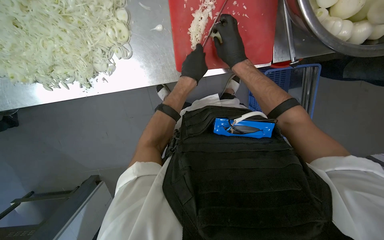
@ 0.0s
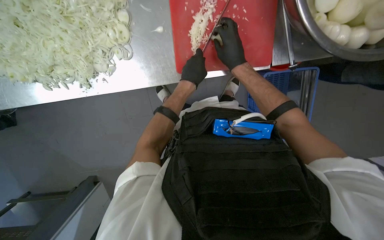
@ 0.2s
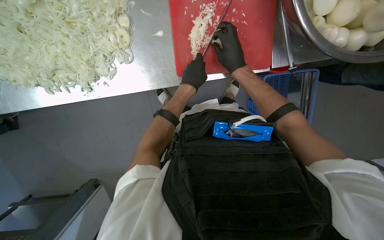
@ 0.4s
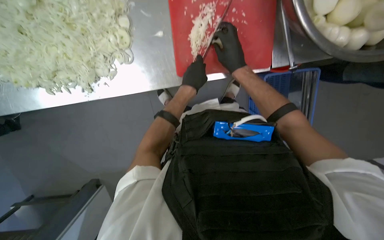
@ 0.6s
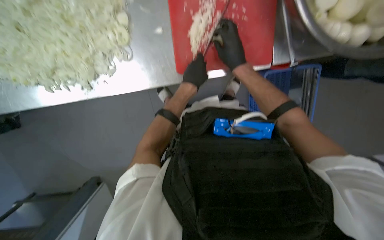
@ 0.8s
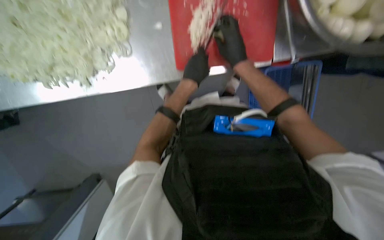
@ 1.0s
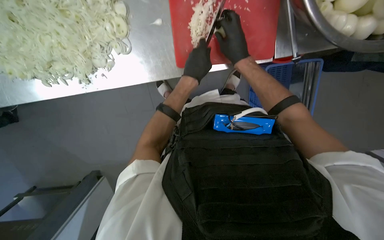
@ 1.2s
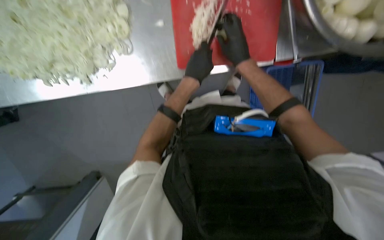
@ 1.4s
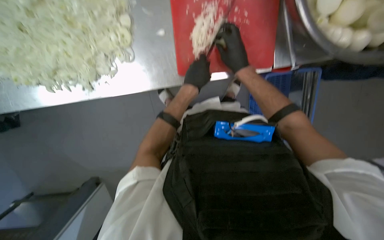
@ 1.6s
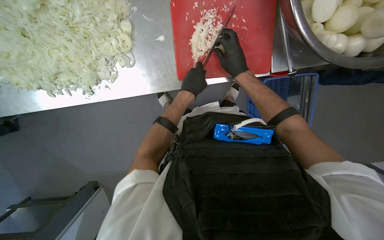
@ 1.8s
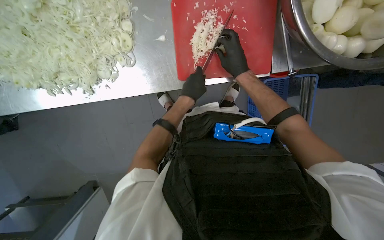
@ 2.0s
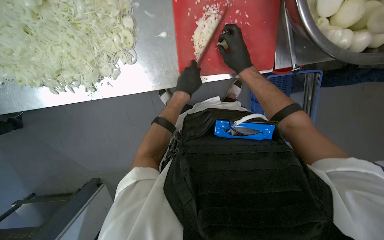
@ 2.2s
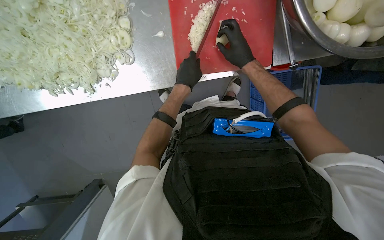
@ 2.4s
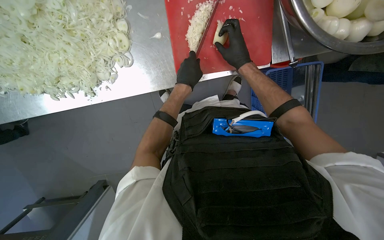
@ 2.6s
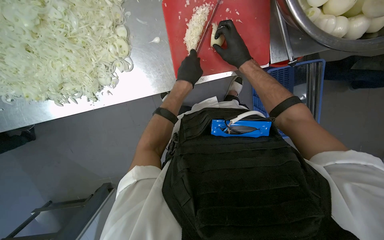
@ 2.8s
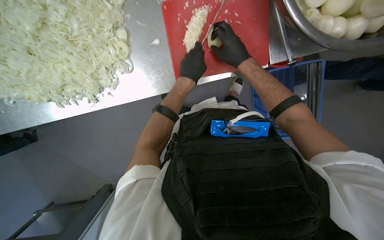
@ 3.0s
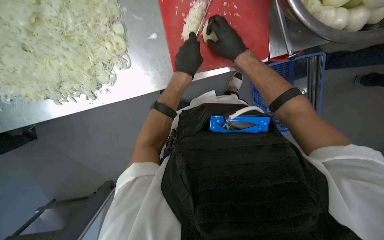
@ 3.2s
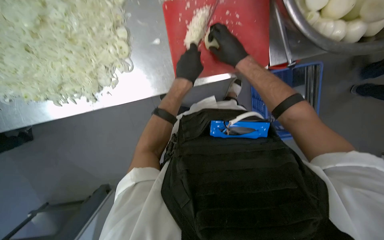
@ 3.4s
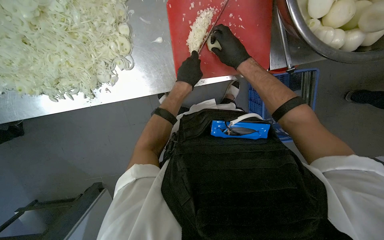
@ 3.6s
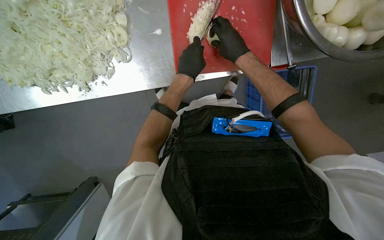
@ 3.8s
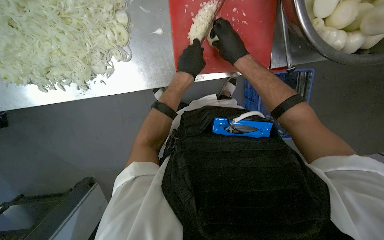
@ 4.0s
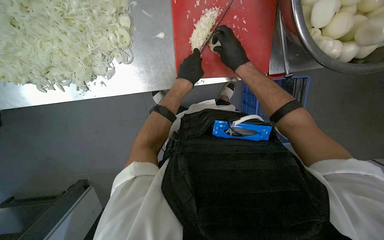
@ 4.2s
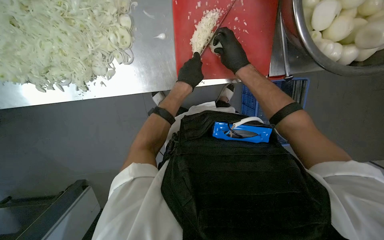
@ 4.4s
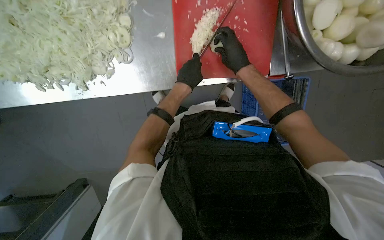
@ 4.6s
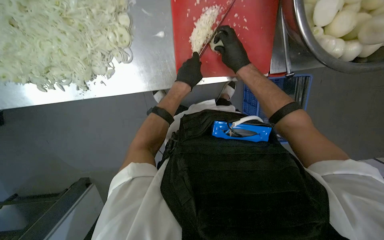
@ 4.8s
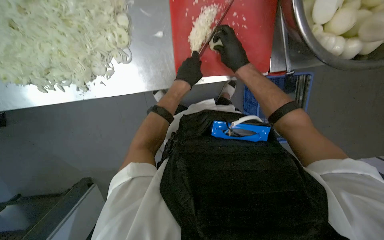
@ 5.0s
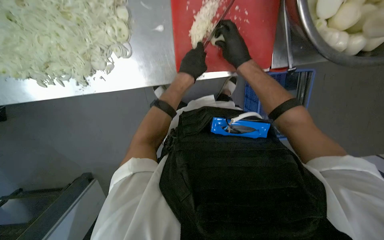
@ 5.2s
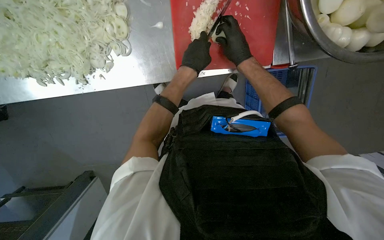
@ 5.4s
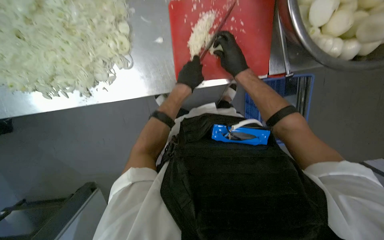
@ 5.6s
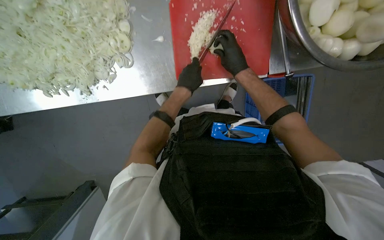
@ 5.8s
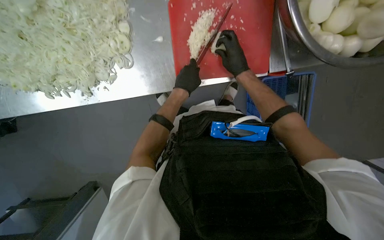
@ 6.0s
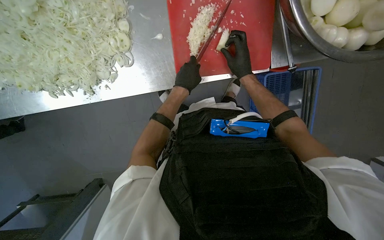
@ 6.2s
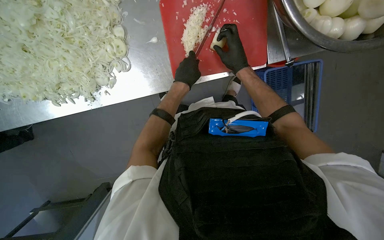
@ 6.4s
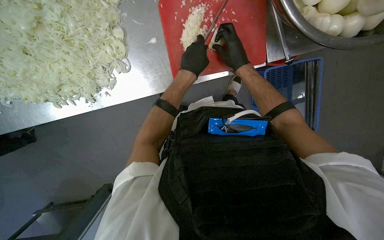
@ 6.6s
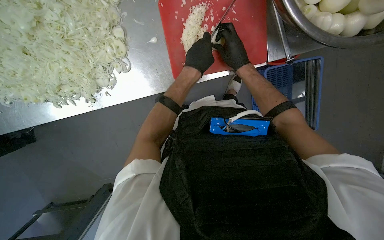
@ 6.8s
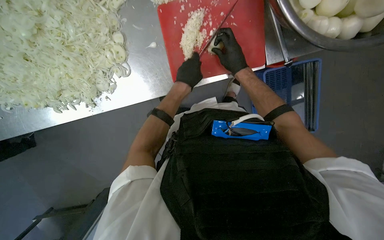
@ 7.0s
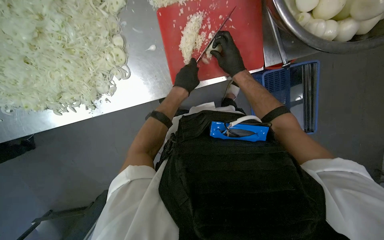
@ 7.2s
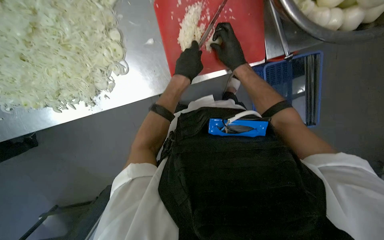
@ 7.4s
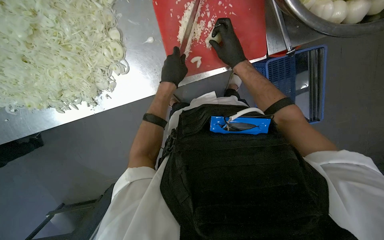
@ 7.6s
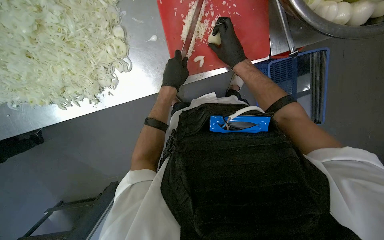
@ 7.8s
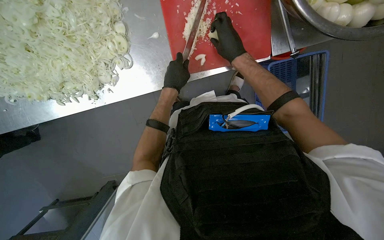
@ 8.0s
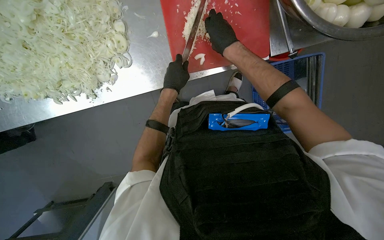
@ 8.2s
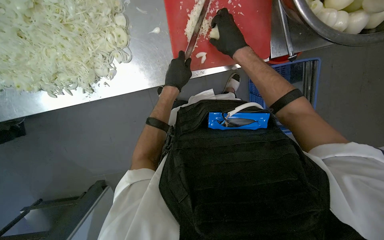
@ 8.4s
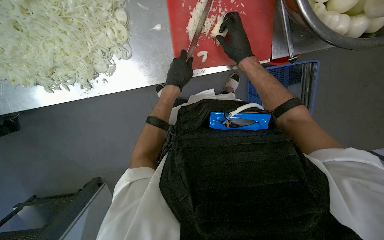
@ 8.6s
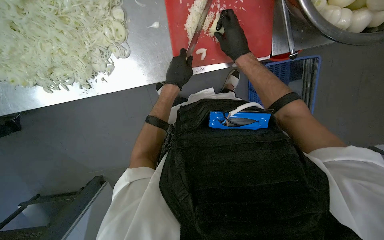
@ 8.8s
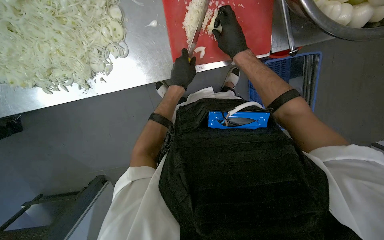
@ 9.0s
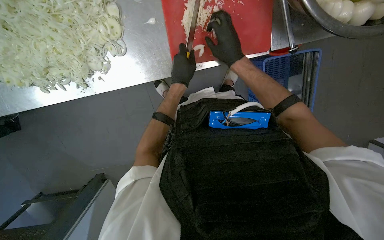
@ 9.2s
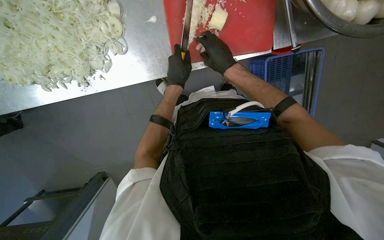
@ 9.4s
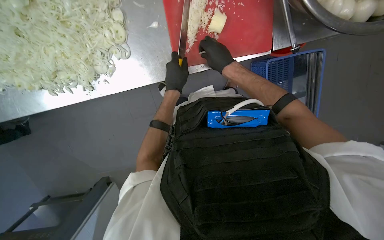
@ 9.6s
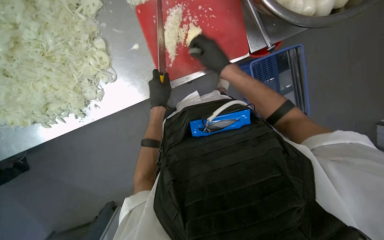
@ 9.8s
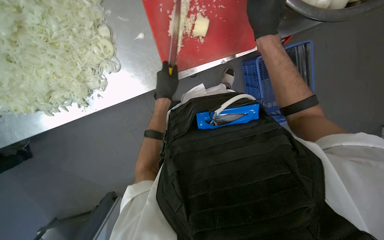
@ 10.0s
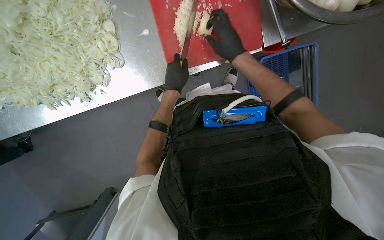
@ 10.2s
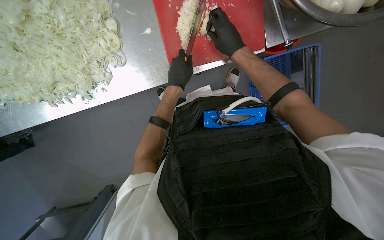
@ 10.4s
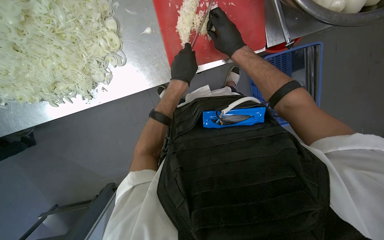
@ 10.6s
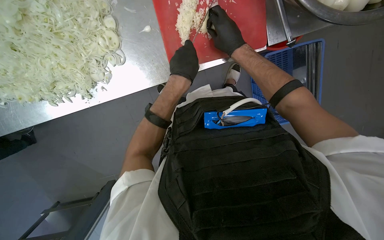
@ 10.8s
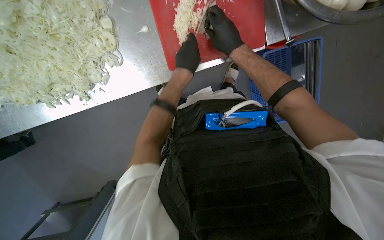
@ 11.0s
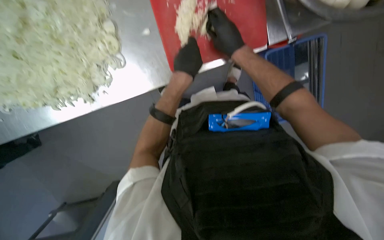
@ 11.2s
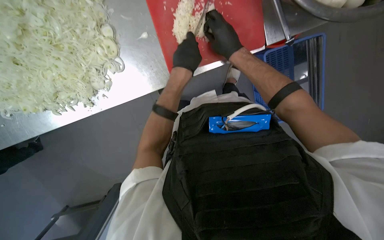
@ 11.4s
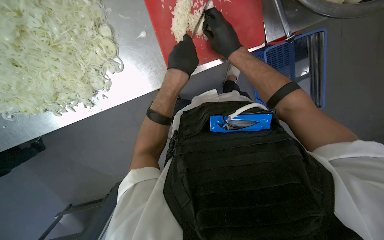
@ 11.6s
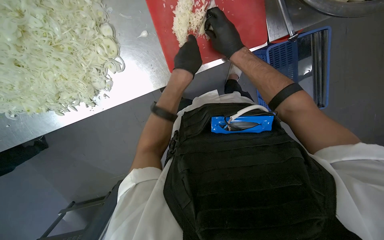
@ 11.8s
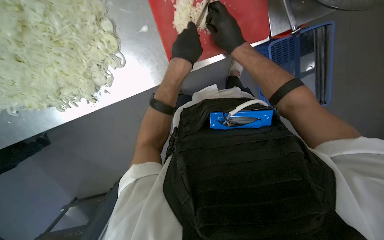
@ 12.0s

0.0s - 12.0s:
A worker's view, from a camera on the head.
Job: preparing food.
The whole recording: Preparing onions on cutting board. The worker continues mincing onions on a red cutting board with a knife.
0.0s - 9.0s: The hands work in one place, with small movements.
9.0s - 10.4s: The right hand moves roughly 15 cm nearer to the camera and comes back.
10.4s - 12.0s: The hands stay close to where they were, moving slightly.

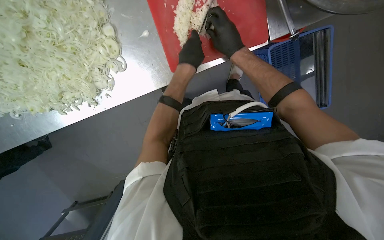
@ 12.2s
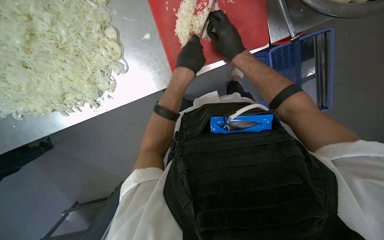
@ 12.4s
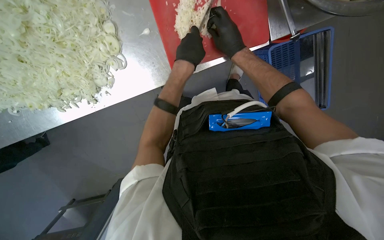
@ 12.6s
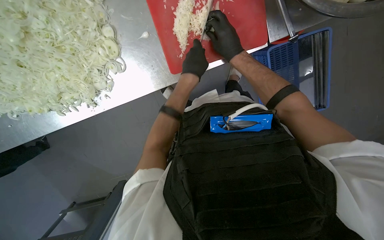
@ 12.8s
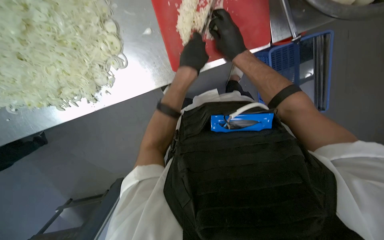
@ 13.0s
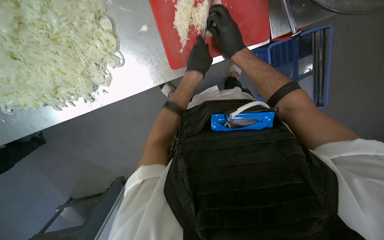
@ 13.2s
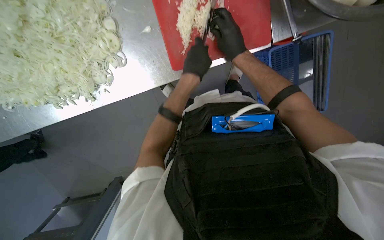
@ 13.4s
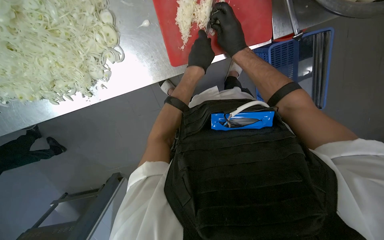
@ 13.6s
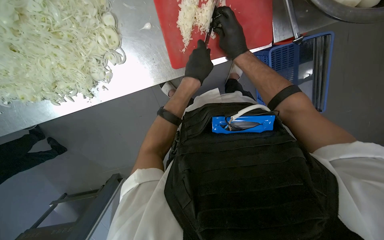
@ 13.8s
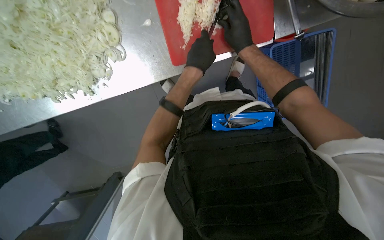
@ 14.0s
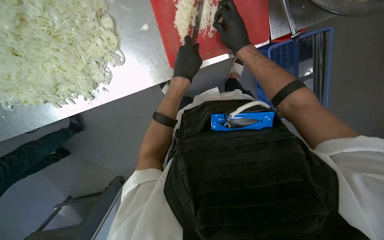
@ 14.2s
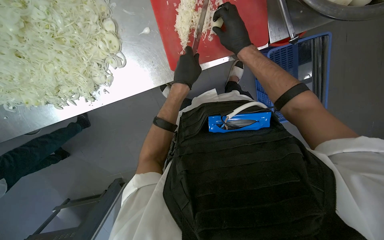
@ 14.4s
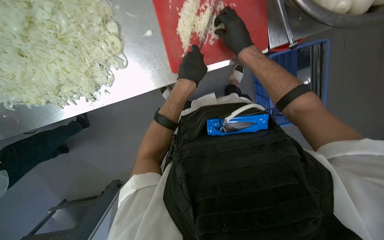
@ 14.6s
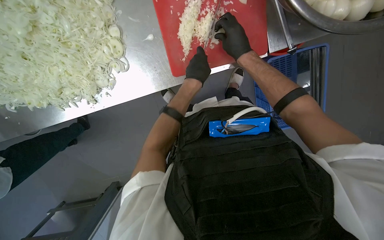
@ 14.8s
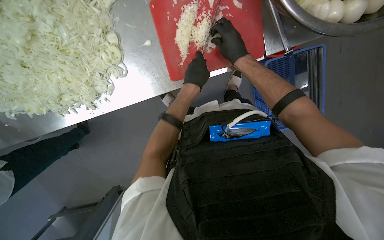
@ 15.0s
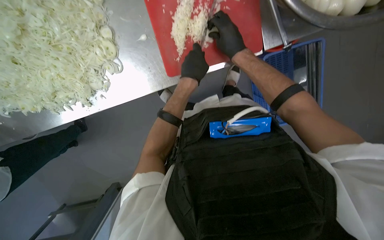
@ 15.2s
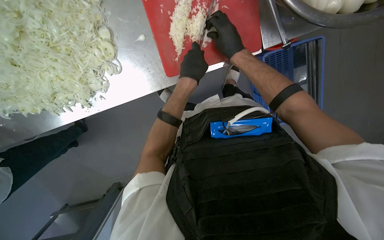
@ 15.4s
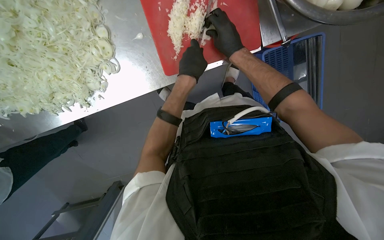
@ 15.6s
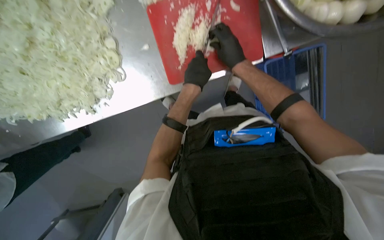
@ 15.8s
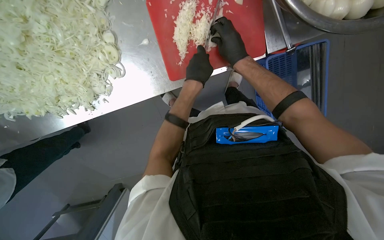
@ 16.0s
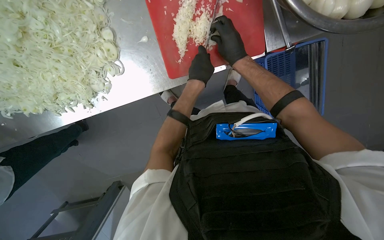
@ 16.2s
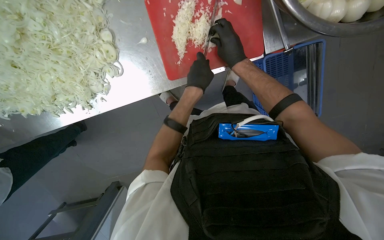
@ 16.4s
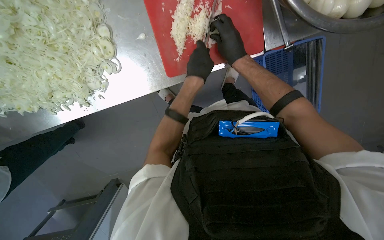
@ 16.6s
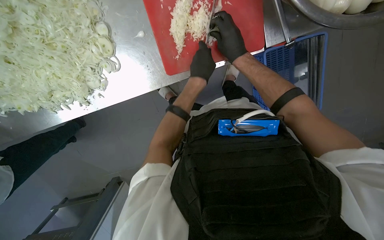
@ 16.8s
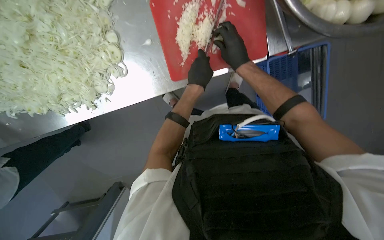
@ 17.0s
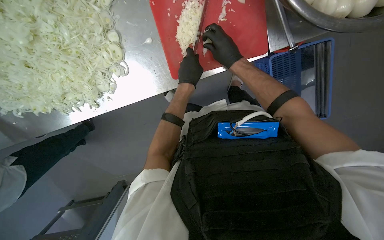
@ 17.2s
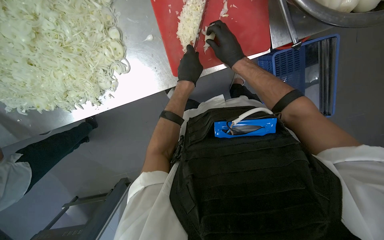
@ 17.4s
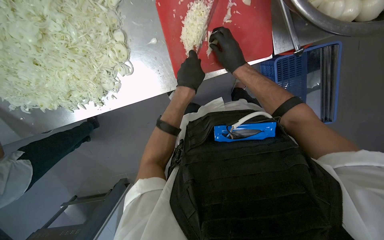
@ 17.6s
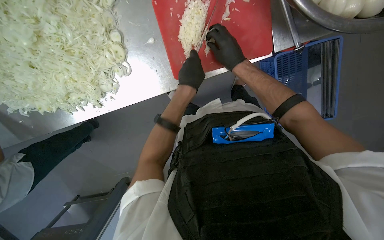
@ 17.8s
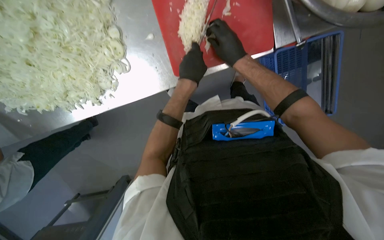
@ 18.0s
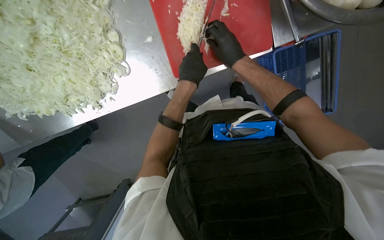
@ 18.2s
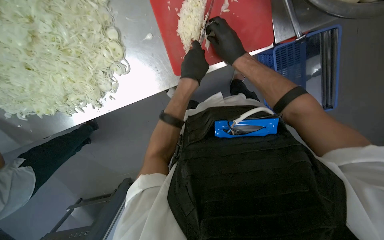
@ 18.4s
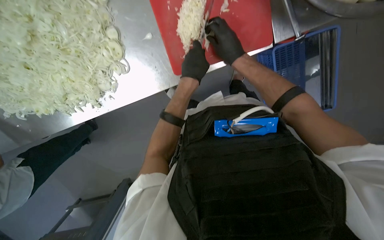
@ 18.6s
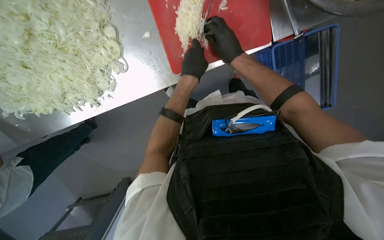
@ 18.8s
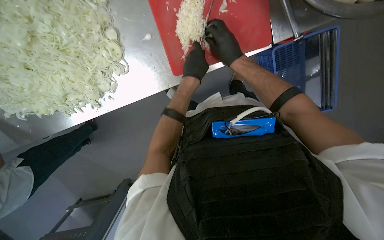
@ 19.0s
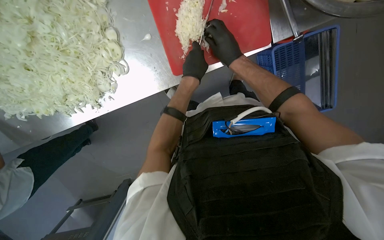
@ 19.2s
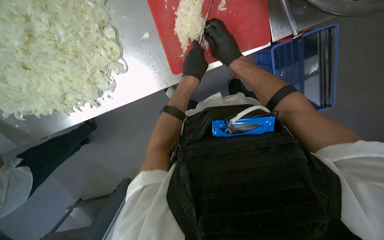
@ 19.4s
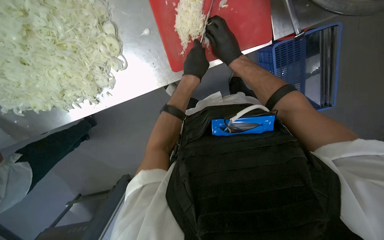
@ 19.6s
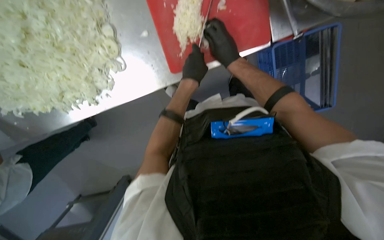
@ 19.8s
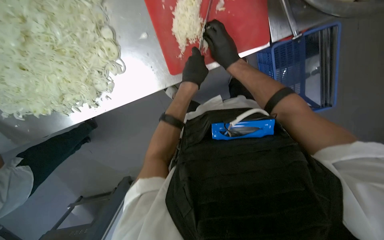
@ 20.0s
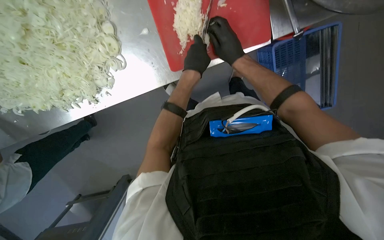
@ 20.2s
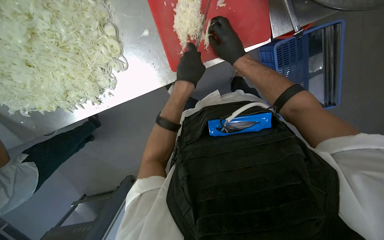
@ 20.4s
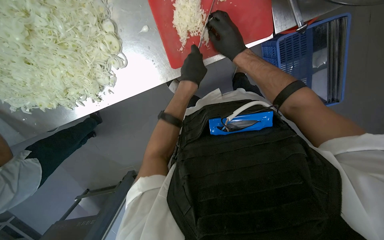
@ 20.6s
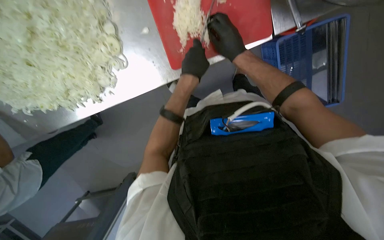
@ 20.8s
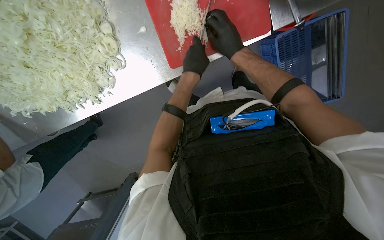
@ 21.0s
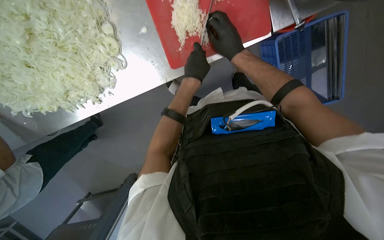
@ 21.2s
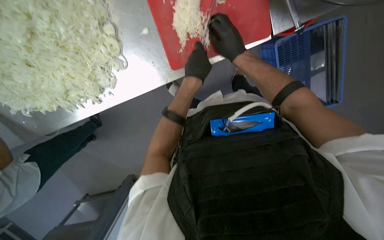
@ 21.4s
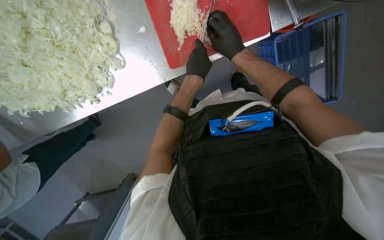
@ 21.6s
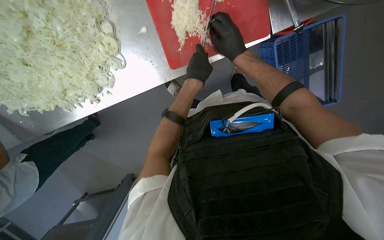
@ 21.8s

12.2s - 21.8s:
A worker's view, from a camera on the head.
Job: preparing food.
The whole recording: Preparing onions on cutting board. The worker continues mincing onions on a red cutting board with a knife.
12.2s - 21.8s: The hands are busy where they are.
